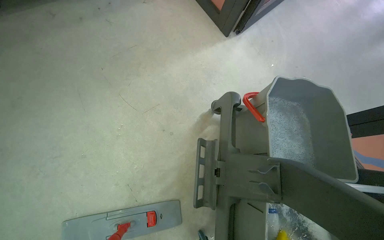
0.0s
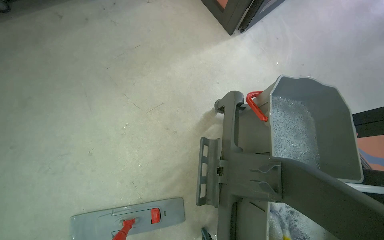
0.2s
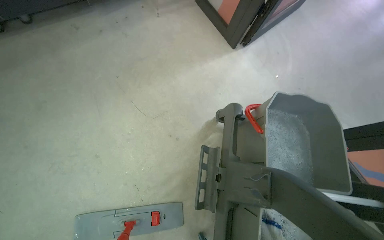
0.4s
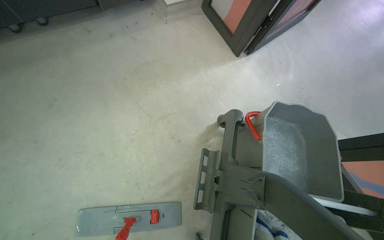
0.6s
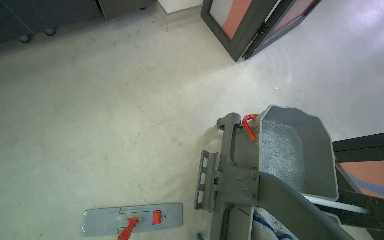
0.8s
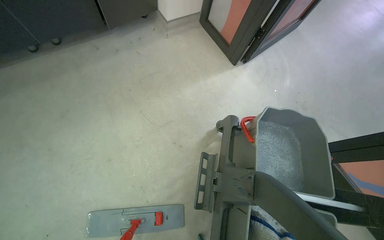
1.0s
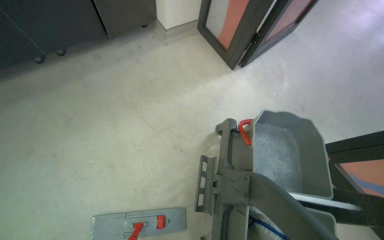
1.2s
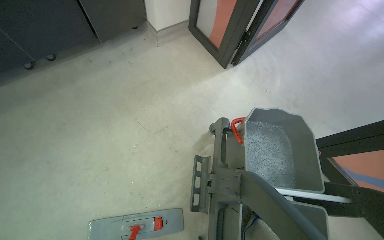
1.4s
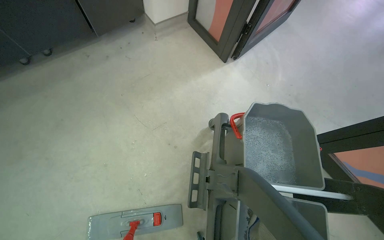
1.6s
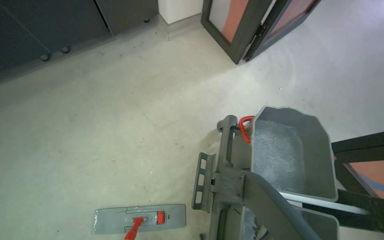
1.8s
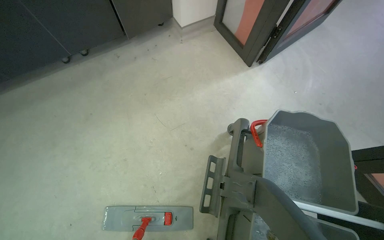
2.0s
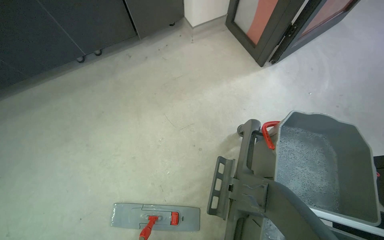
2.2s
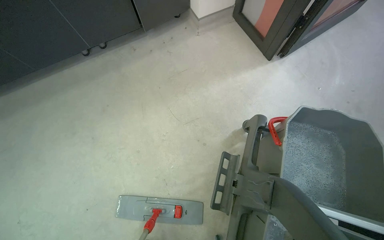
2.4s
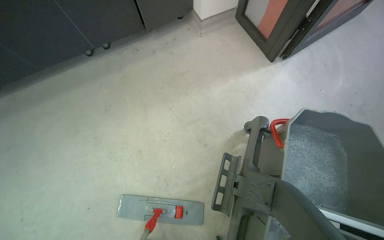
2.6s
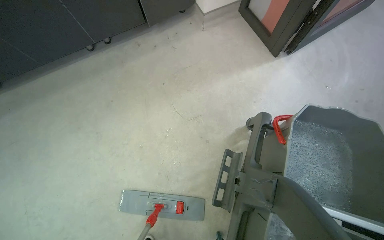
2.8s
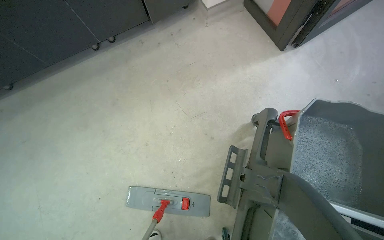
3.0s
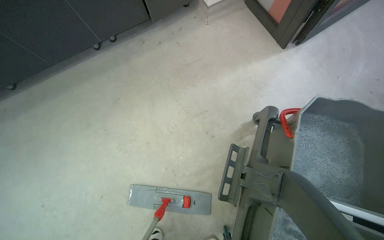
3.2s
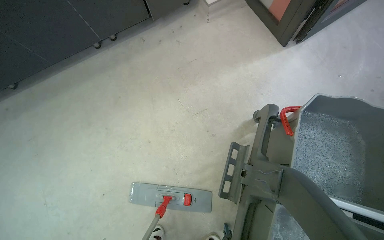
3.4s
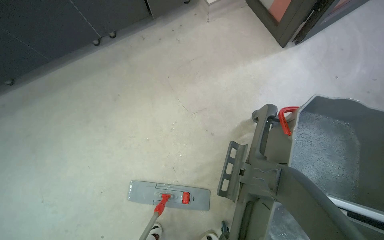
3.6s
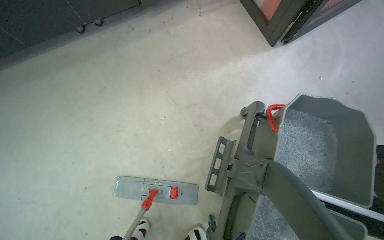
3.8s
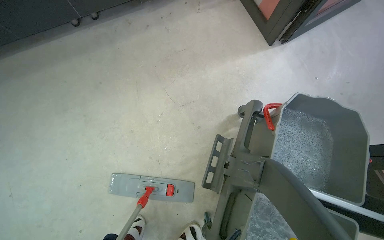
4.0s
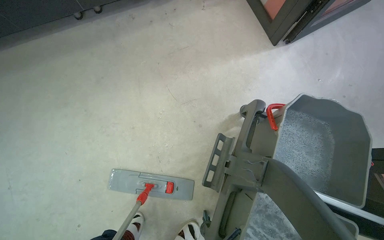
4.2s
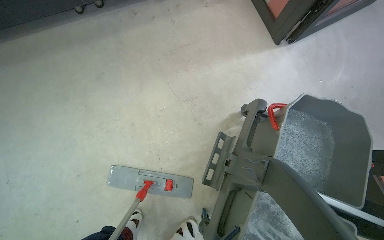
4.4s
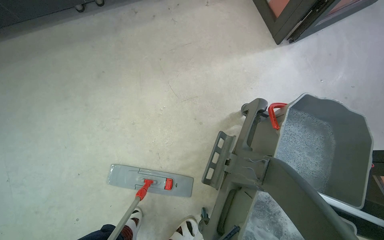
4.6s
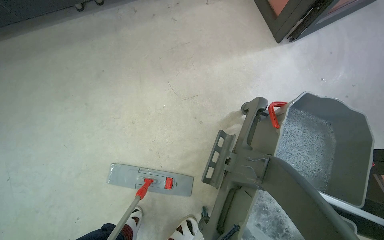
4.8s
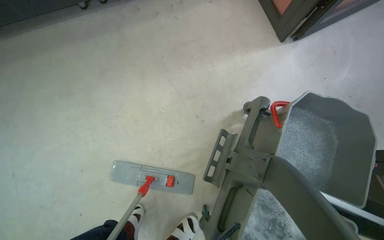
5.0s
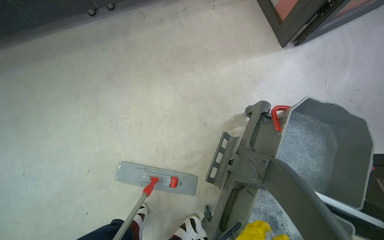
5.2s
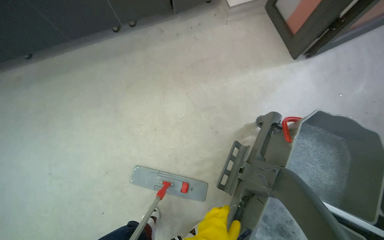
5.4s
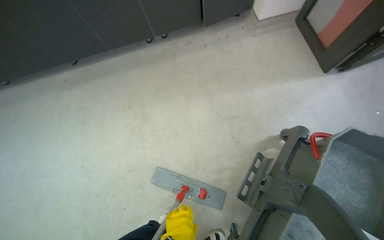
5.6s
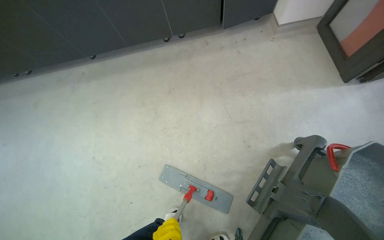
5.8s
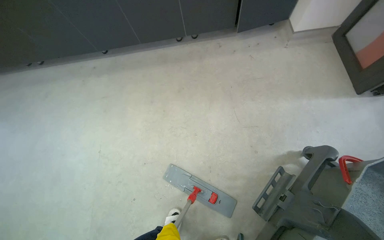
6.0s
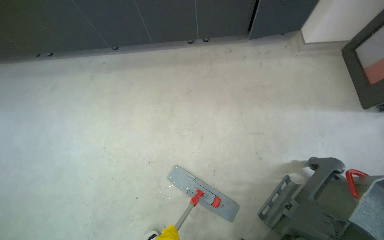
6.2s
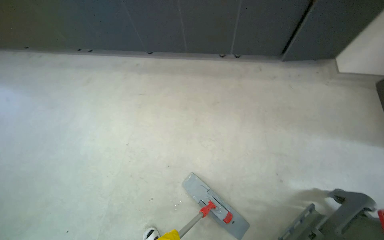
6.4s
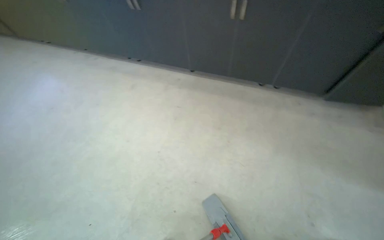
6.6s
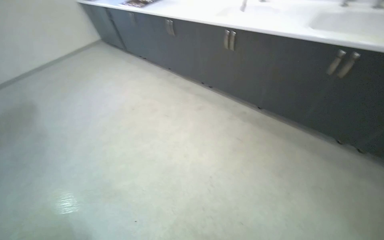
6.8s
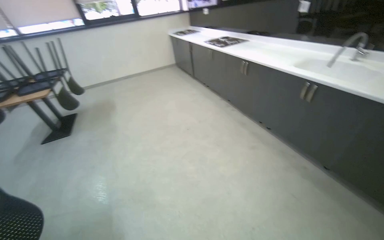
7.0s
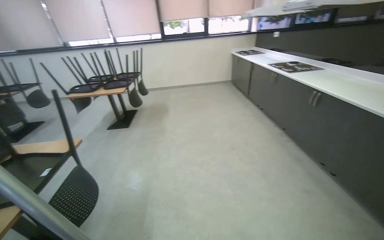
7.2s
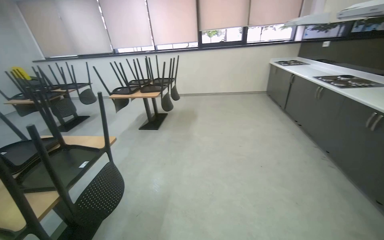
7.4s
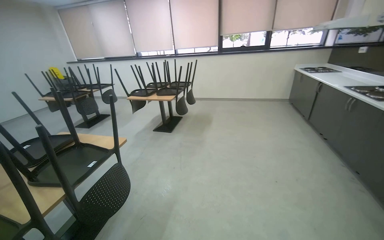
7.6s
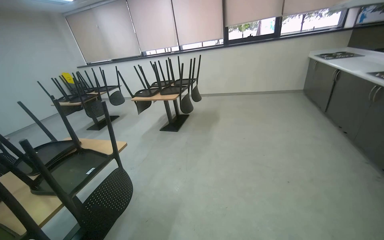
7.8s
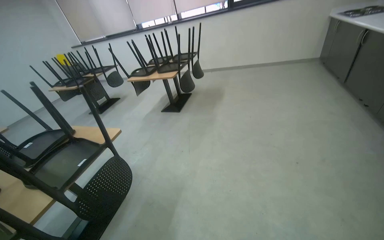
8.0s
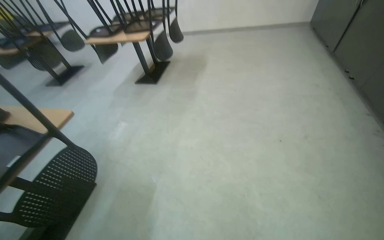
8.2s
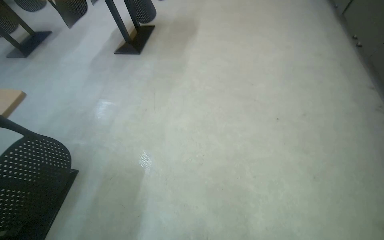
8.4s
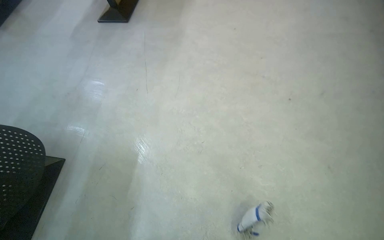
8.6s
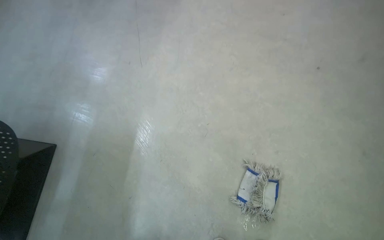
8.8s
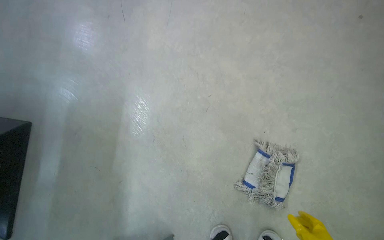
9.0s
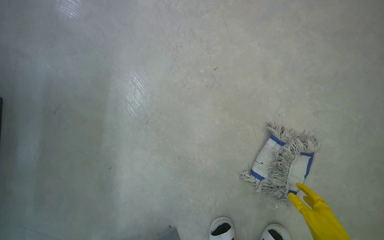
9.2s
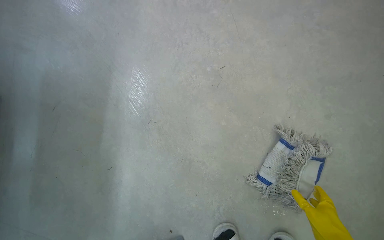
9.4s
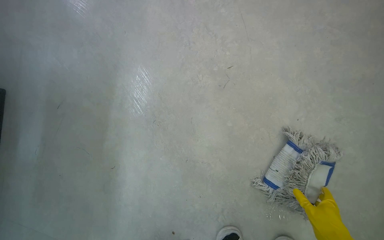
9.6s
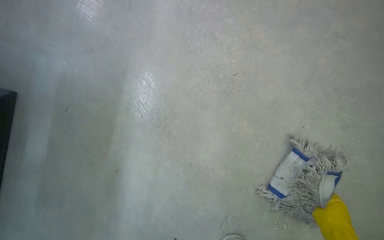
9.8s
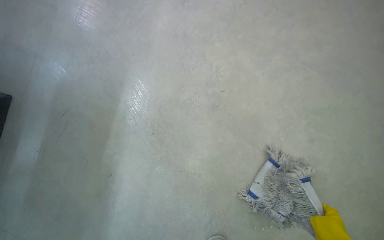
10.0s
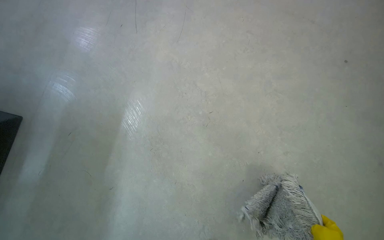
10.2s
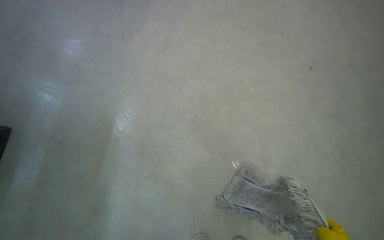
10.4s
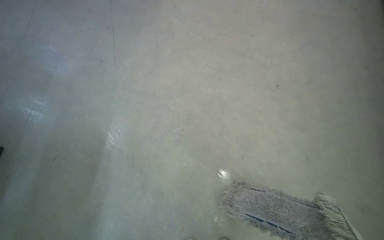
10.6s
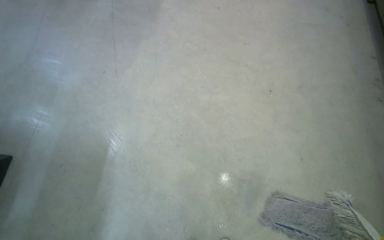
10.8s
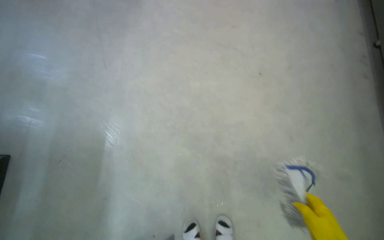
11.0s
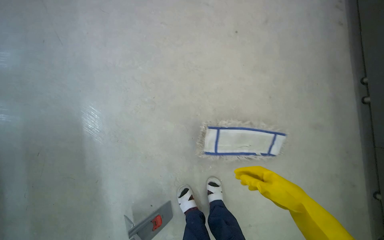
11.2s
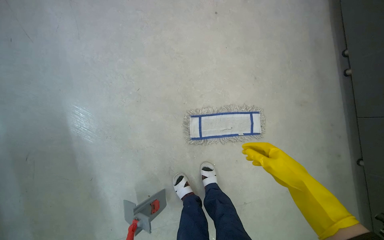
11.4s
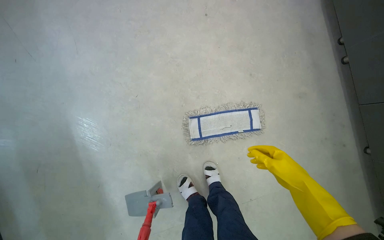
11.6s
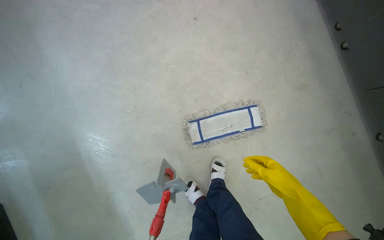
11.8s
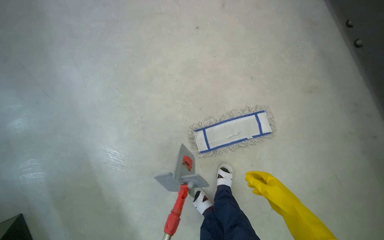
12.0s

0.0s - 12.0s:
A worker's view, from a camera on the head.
Job: mopping floor.
The whole recording: Mopping canteen floor. The worker mops the canteen floor with a flat mop and a bucket.
4.4s - 6.0s: The head rotates roughly 20 degrees to the left.
6.0s - 7.6s: The camera travels approximately 90 cm. The wearer's head swings roughly 105 degrees to the left. The view tips upward by about 35 degrees.
7.6s - 9.0s: The camera is carried roughly 1 m. The camera pitches downward, by approximately 55 degrees.
10.4s - 12.0s: The scene rotates counterclockwise by approximately 35 degrees.

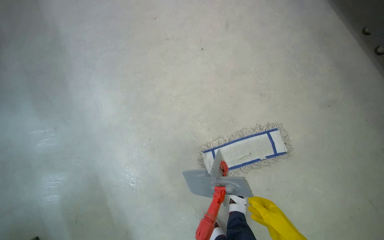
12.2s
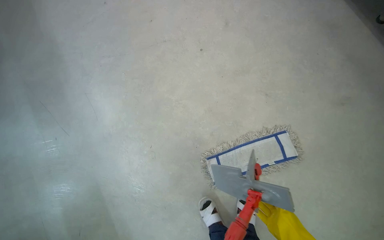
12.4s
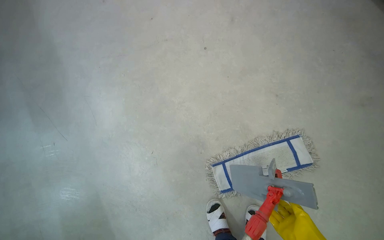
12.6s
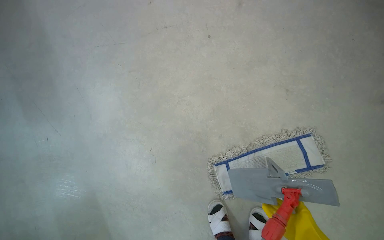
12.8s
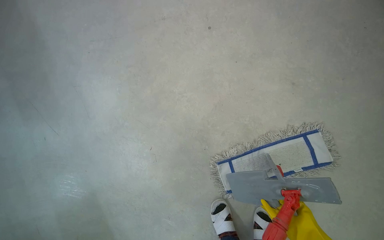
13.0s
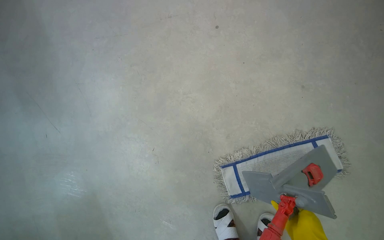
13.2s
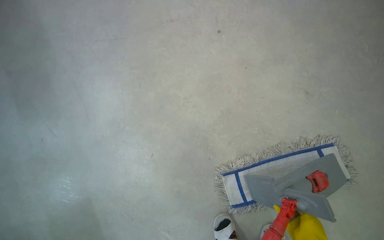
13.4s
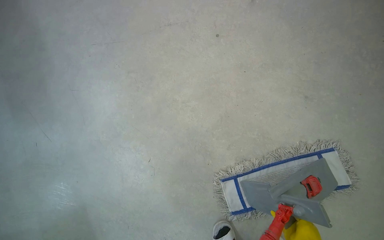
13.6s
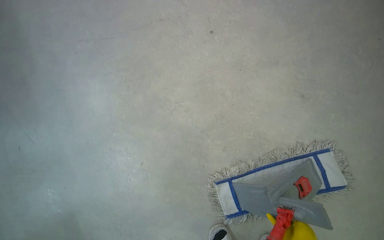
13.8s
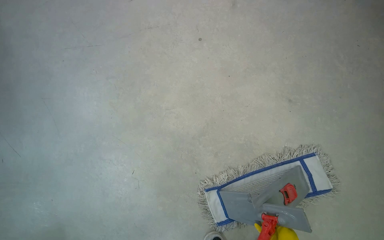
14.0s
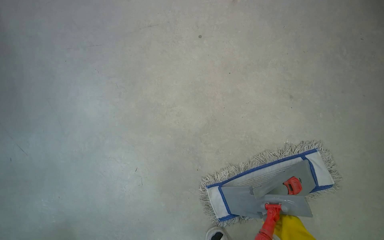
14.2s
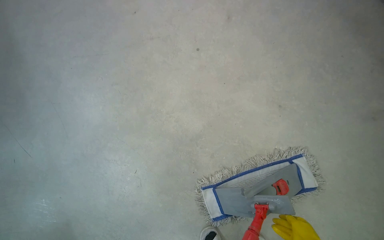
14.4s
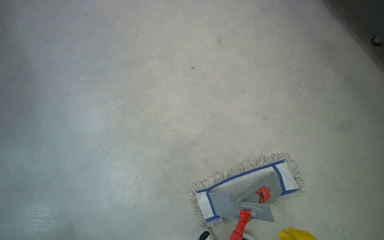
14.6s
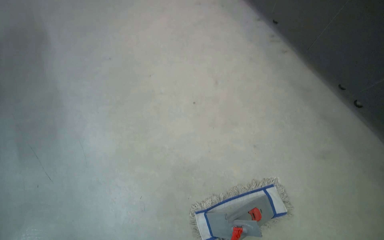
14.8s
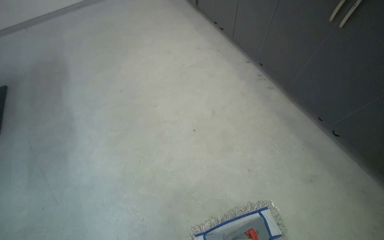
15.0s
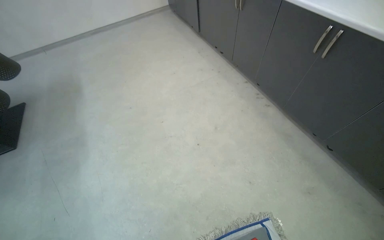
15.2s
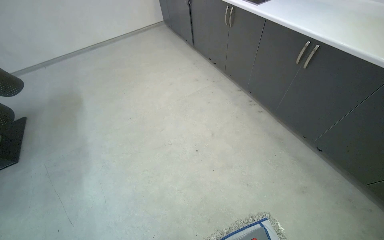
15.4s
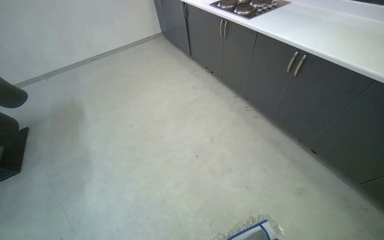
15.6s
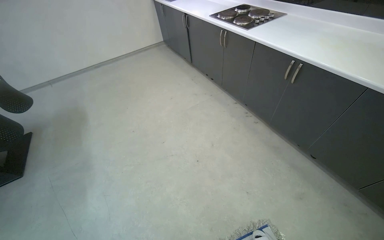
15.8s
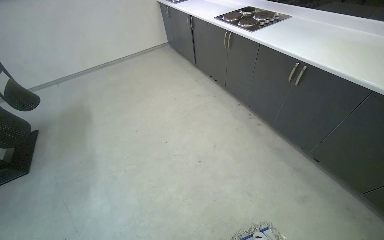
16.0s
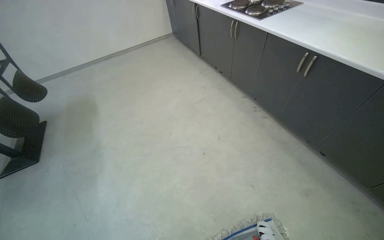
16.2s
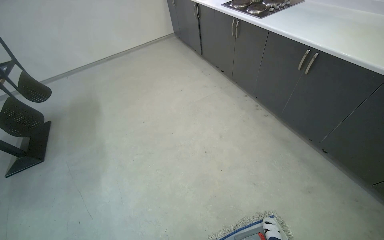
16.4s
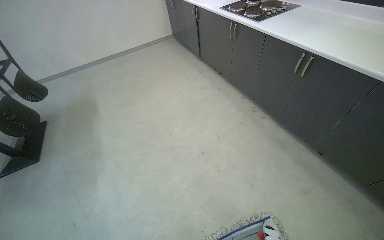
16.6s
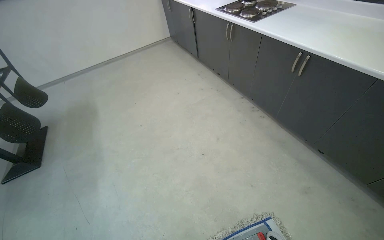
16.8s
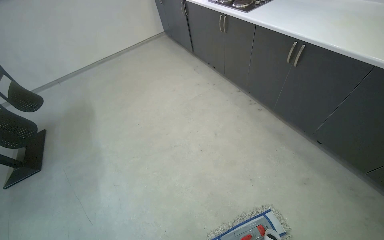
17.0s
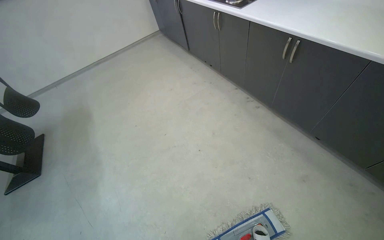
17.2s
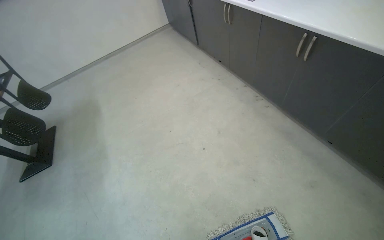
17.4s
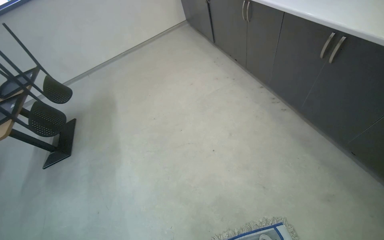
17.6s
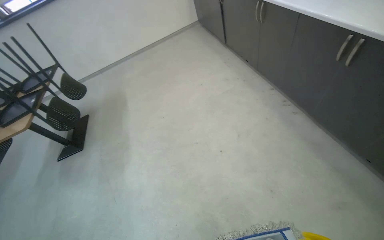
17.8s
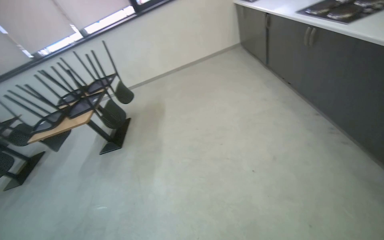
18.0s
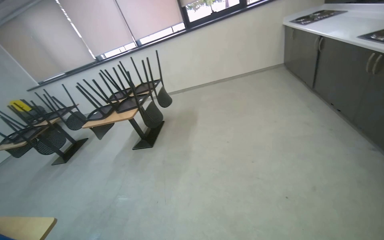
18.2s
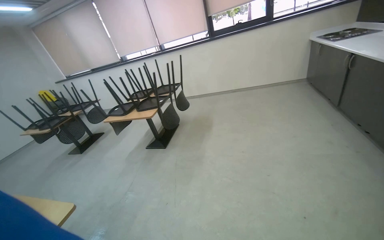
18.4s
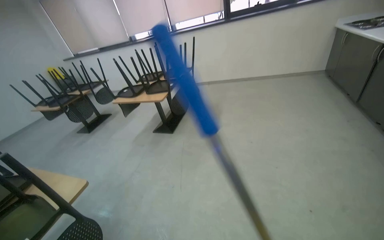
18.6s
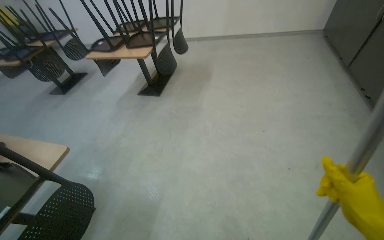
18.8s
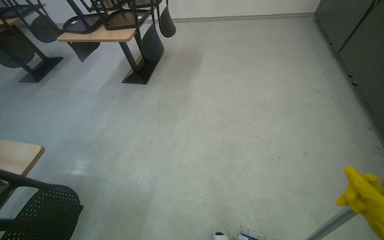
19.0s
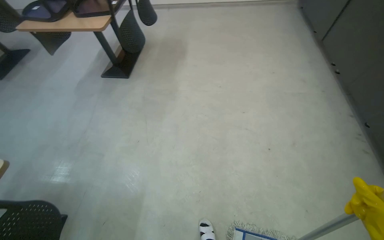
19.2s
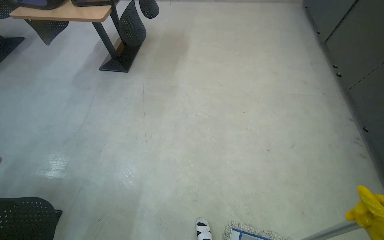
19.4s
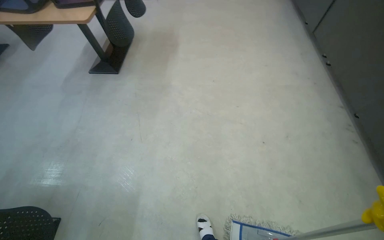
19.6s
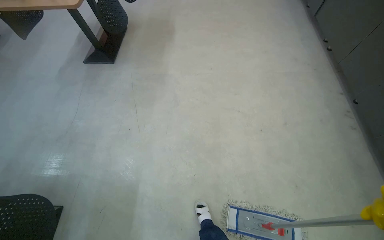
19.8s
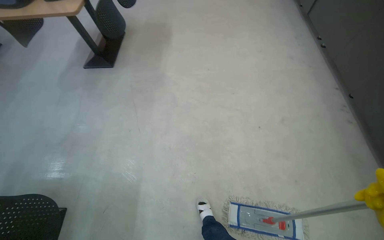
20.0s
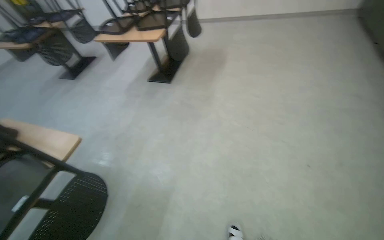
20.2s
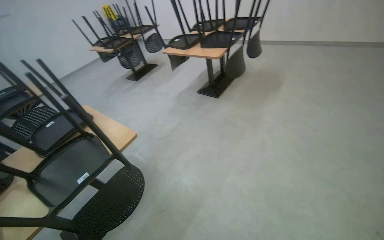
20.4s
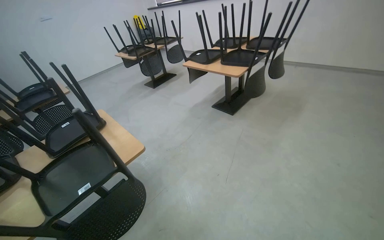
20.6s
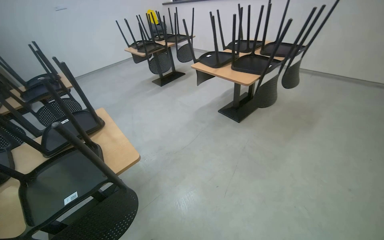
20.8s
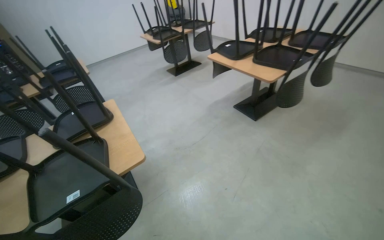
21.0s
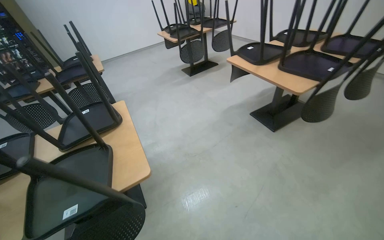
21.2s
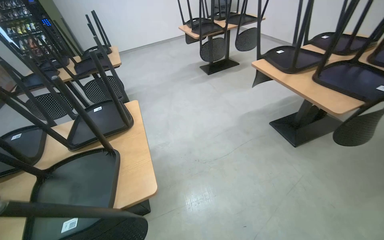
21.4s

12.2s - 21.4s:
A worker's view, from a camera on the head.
Job: mopping floor.
The whole recording: Mopping canteen floor. The worker mops the canteen floor with a flat mop and a bucket.
13.8s - 15.2s: The camera travels approximately 50 cm. The wearer looks approximately 25 degrees further upward.
16.8s - 18.4s: The wearer looks about 40 degrees further to the left.
18.4s - 19.8s: The view tilts some 30 degrees downward.
19.8s - 21.4s: The wearer moves approximately 60 cm. The head turns to the left by some 65 degrees.
